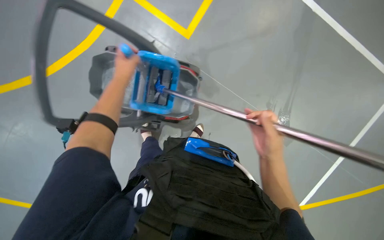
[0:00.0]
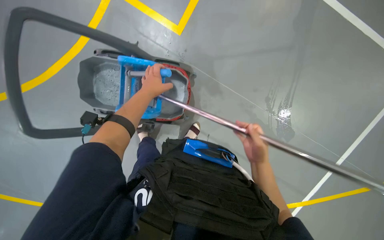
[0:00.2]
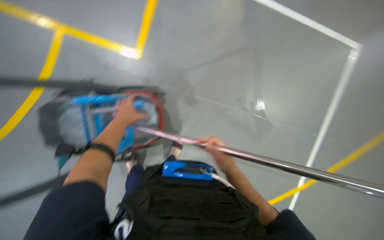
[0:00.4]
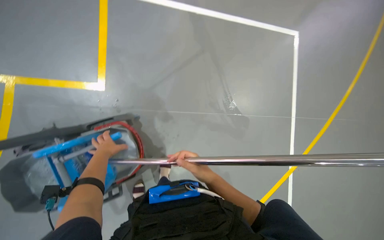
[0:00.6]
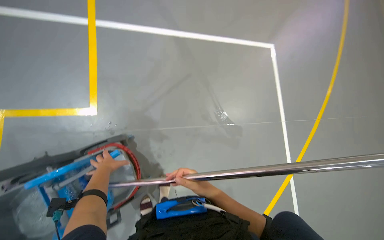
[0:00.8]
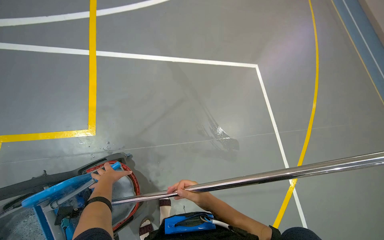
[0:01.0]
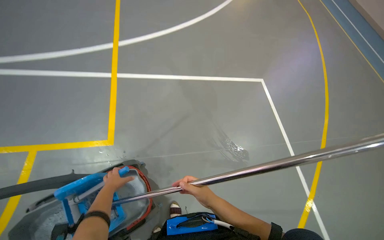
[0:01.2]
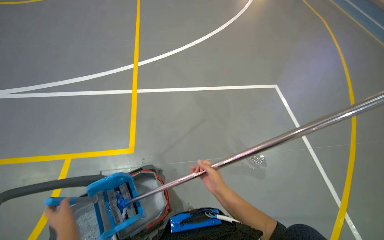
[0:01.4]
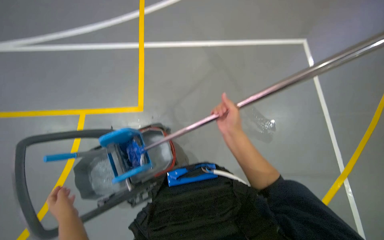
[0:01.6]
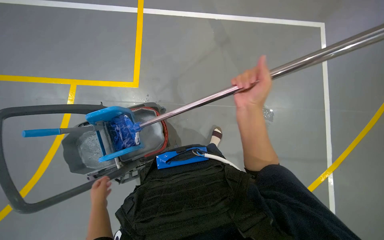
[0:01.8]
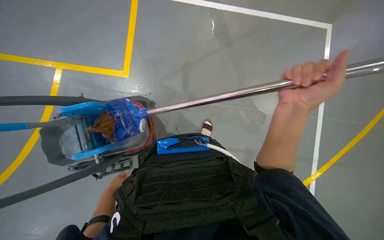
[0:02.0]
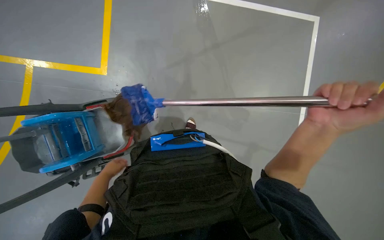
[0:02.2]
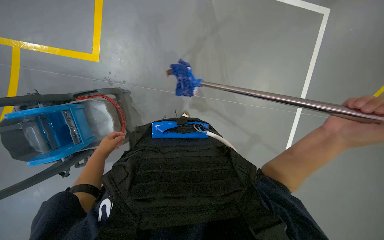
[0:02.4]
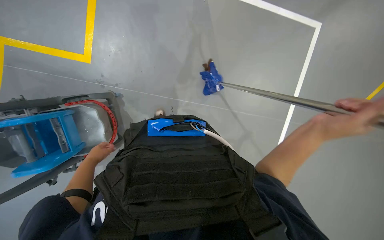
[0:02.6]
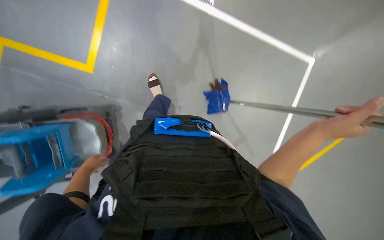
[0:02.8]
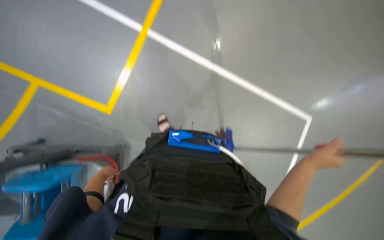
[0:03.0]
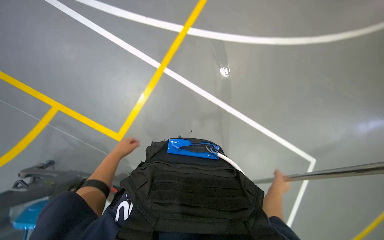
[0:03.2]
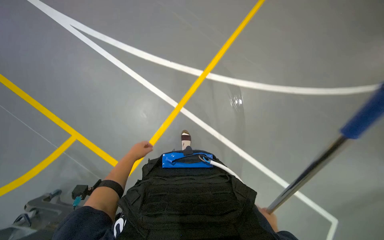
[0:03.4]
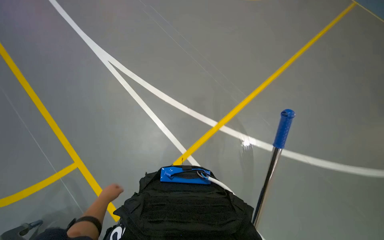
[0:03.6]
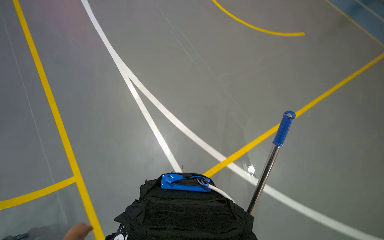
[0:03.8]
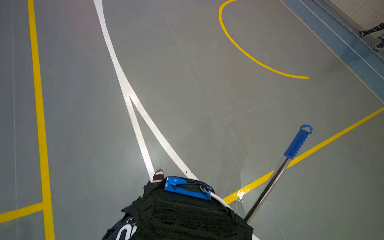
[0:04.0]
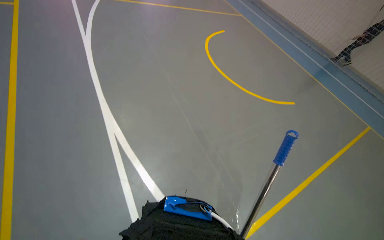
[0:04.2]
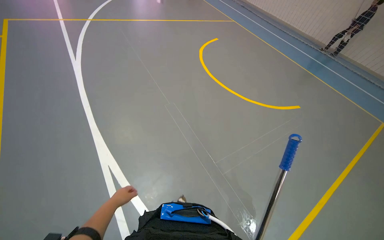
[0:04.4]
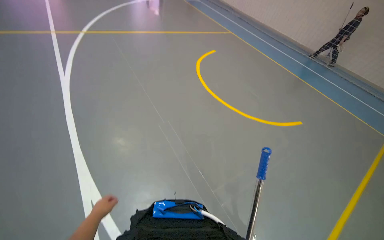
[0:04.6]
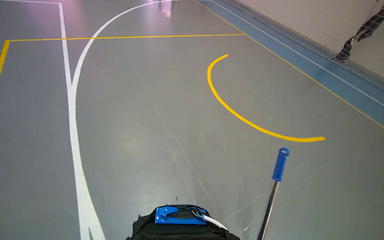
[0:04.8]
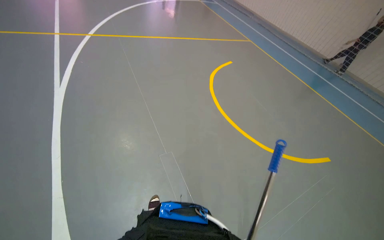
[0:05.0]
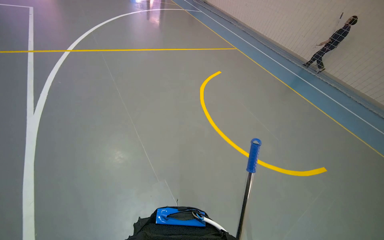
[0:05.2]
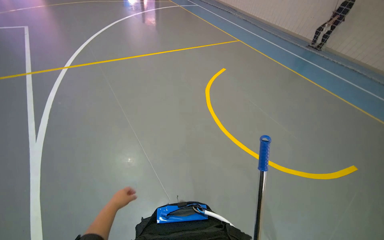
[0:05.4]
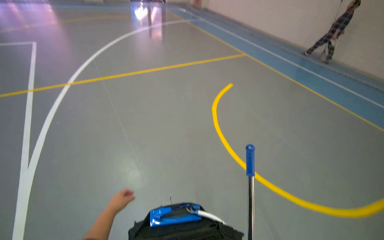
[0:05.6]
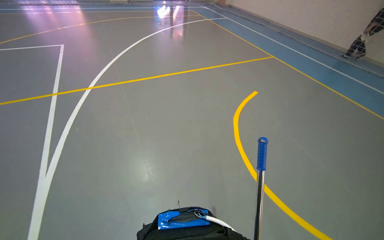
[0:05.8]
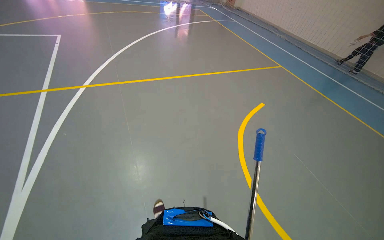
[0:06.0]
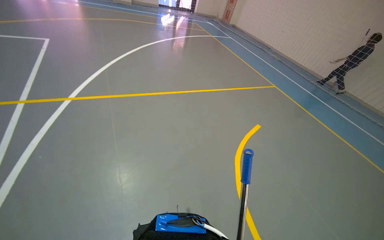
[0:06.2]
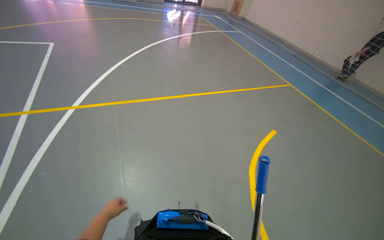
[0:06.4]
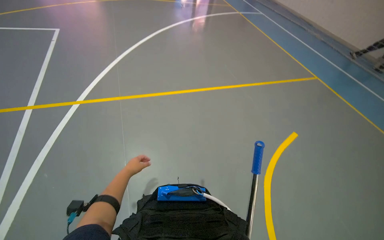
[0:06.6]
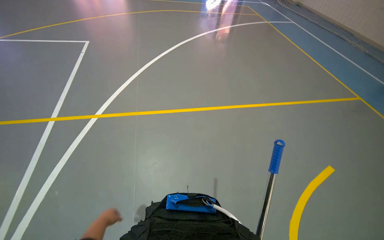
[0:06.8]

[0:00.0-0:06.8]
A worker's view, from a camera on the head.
Job: mopping floor.
The whole recording: Mopping floor with bucket. The worker dips and wrings the mop in the bucket, then mops the floor, and moves the cleaning cart.
0:00.0 to 0:01.4: The view tips upward by approximately 35 degrees. The scene rotates counterclockwise by about 45 degrees.
0:01.4 to 0:02.8: The wearer looks some 15 degrees further downward. The left hand heads farther from the camera, covering roughly 30 cm. The right hand moves to the right and nearer to the camera, approximately 20 cm.
0:02.8 to 0:04.0: The wearer looks some 30 degrees further upward.

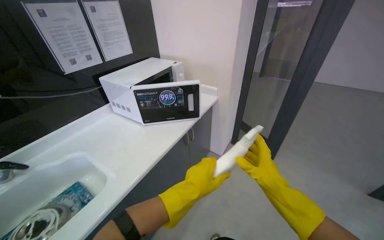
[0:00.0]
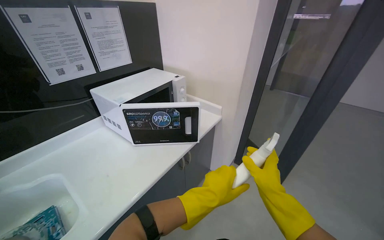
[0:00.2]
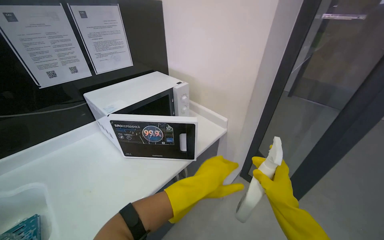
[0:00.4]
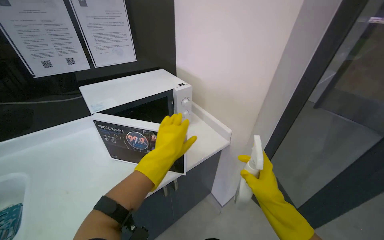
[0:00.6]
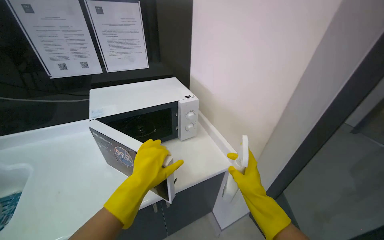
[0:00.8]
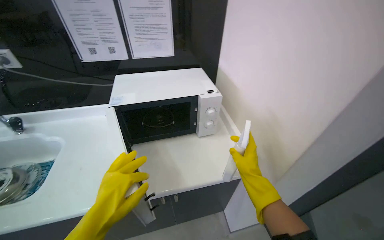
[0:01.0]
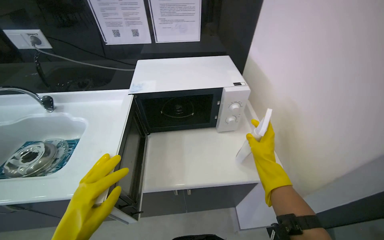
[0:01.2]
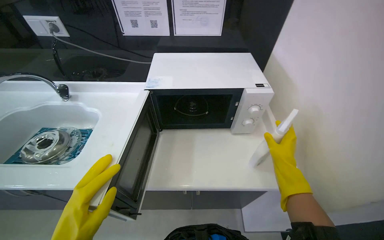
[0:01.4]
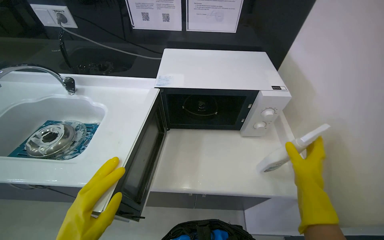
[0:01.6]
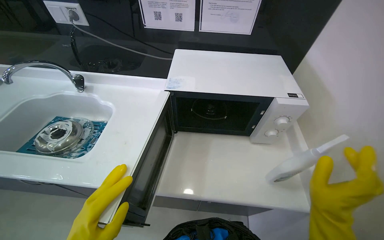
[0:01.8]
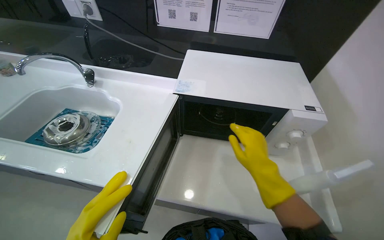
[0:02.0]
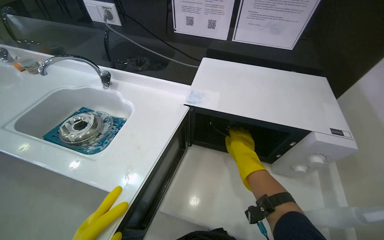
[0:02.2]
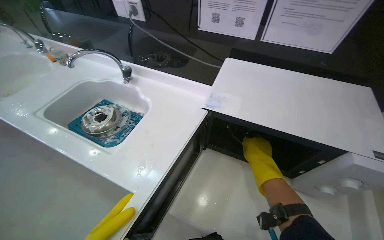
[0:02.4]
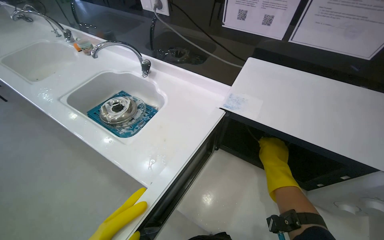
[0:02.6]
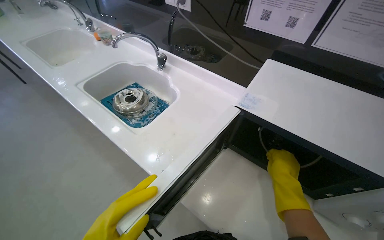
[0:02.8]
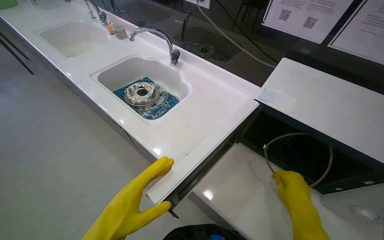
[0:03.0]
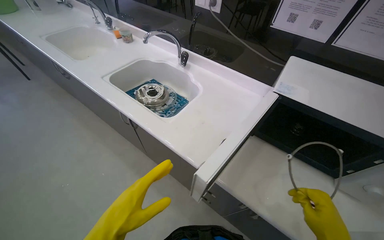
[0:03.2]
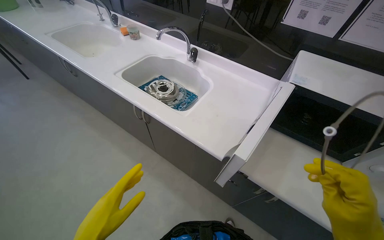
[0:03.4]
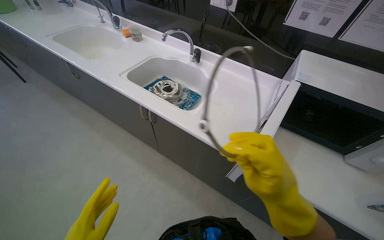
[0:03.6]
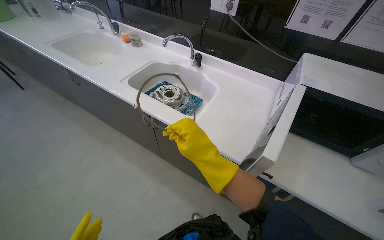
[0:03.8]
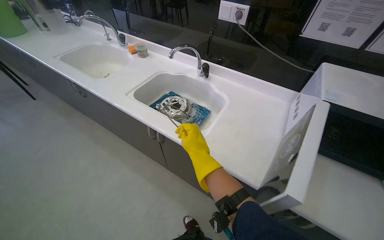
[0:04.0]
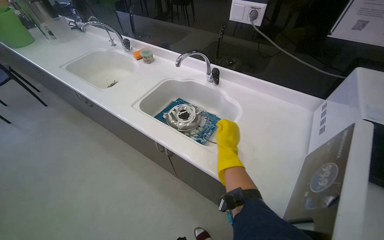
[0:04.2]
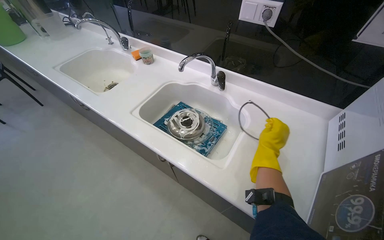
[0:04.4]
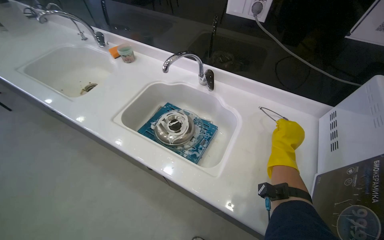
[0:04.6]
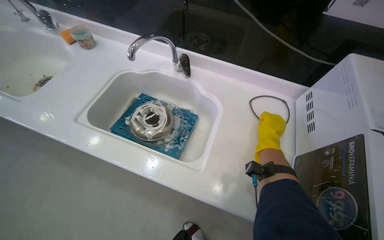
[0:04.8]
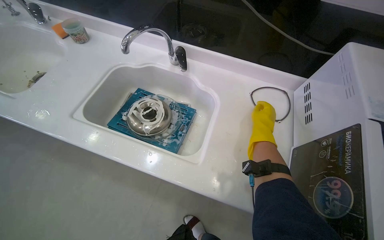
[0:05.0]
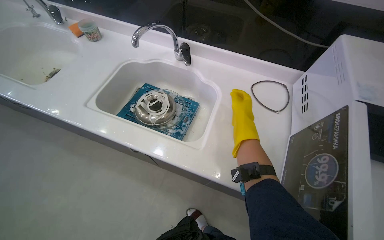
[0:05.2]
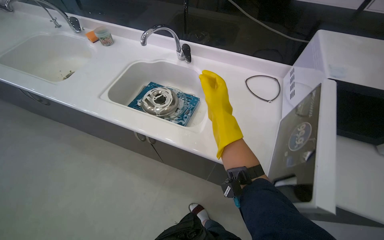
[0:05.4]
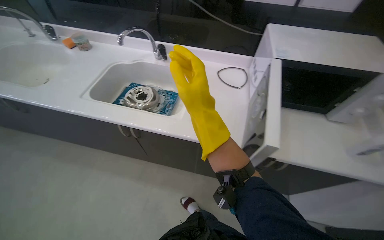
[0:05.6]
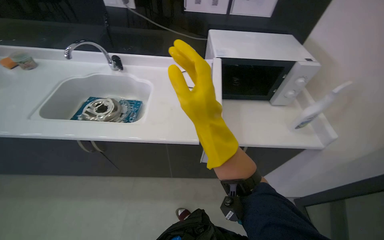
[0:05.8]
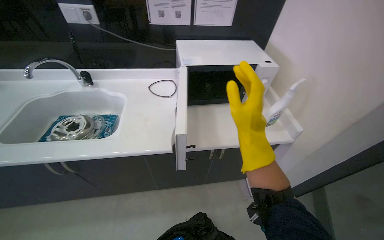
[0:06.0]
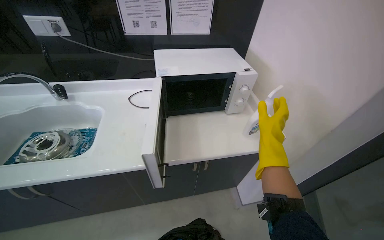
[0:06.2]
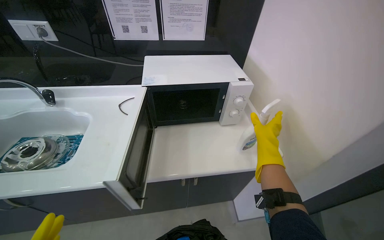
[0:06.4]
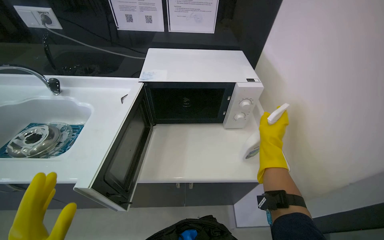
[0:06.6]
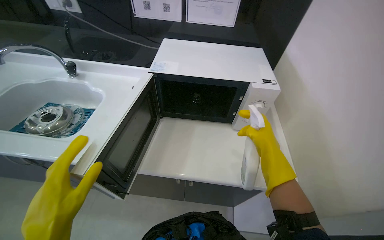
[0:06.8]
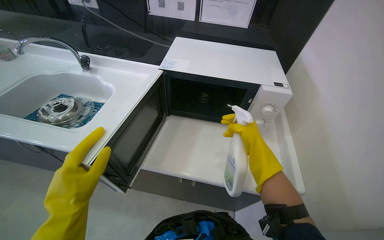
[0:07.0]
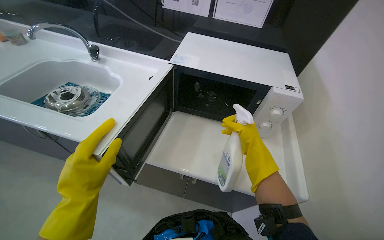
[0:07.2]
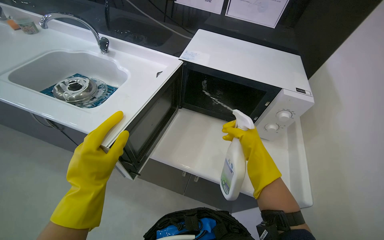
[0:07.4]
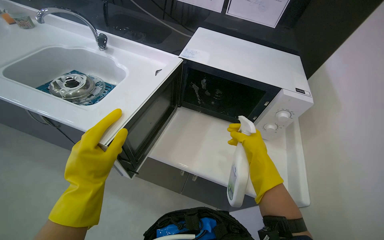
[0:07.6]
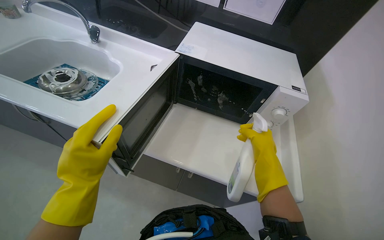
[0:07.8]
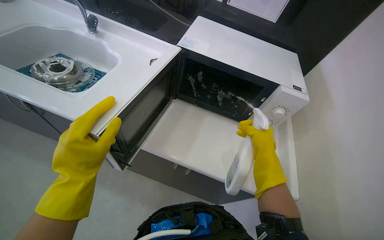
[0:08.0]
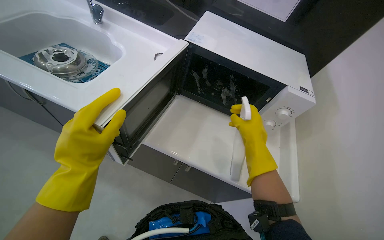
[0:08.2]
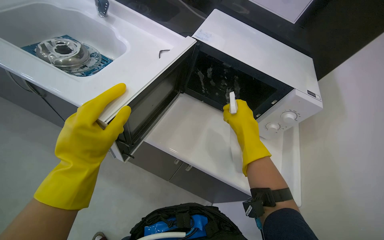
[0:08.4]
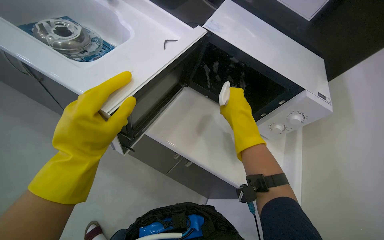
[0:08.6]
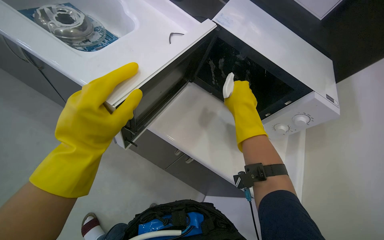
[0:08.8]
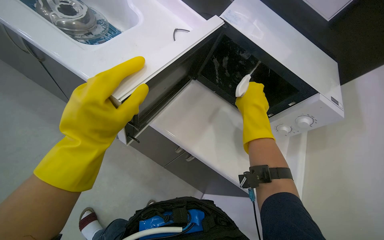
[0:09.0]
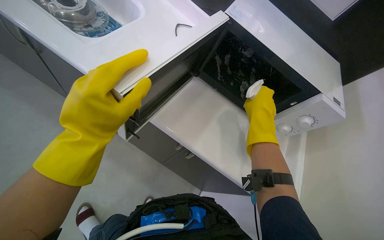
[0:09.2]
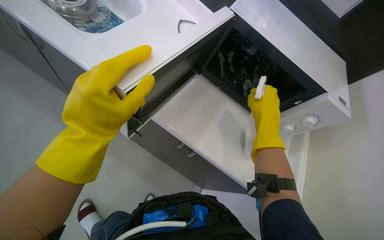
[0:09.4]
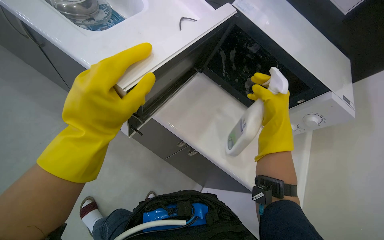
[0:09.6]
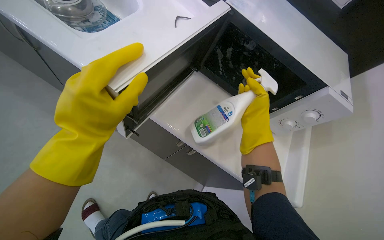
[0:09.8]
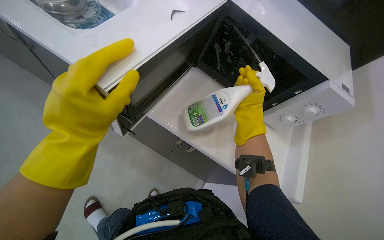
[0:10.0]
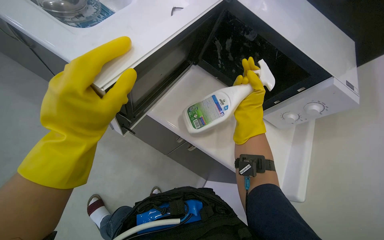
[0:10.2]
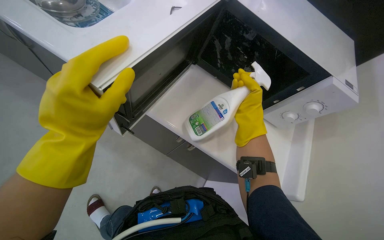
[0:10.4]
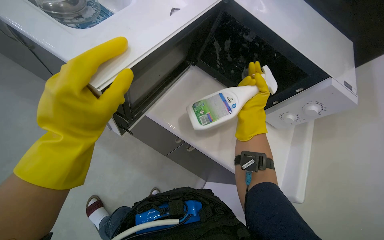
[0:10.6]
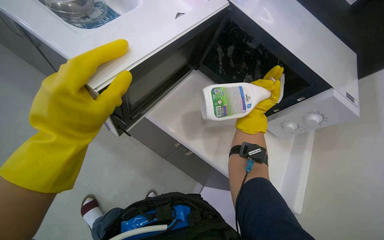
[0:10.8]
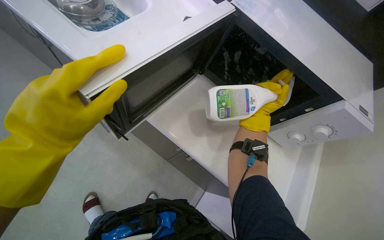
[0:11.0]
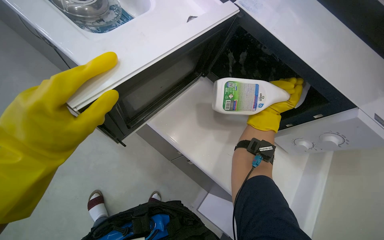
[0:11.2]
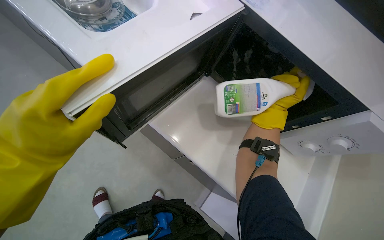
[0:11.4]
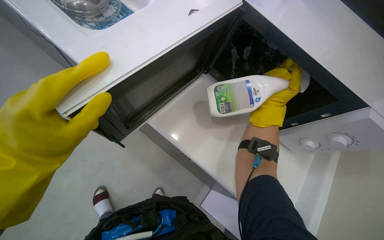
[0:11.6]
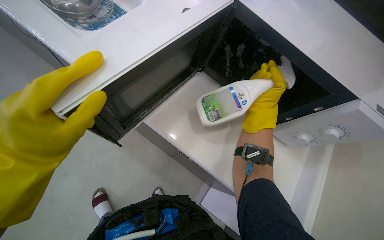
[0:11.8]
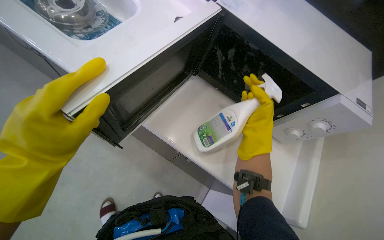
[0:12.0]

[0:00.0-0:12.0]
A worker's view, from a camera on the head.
Job: cleaning kitchen.
The whole recording: Spraying microwave interior. The worker opens the microwave, removes the turntable ring, and sprays cleaning solution inside.
0:00.0 to 0:01.6: The camera travels about 70 cm. The wearer's head swings about 60 degrees to the left.
0:01.6 to 0:03.0: The head rotates roughly 35 degrees to the left.
0:03.0 to 0:04.4: The right hand travels up the picture by roughly 25 cm, and goes to the left and returns, about 50 cm each way.
0:04.4 to 0:06.0: The wearer looks approximately 40 degrees further to the right.
0:06.0 to 0:07.6: The wearer looks some 25 degrees further to the left. The right hand goes about 35 cm to the right and farther from the camera.
0:07.6 to 0:09.0: The right hand goes some 15 cm up the picture.
0:09.0 to 0:10.4: The hands work in one place, with small movements.
